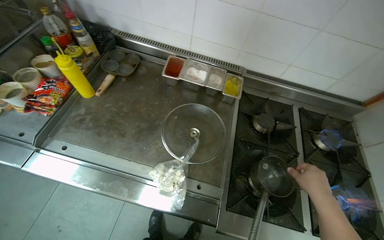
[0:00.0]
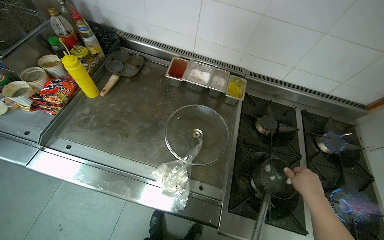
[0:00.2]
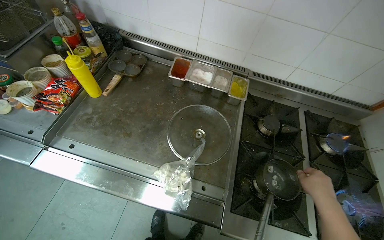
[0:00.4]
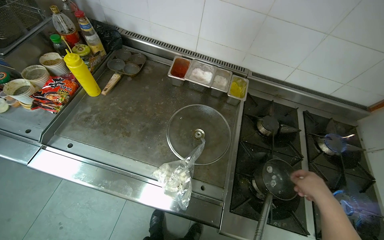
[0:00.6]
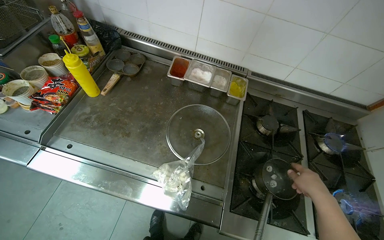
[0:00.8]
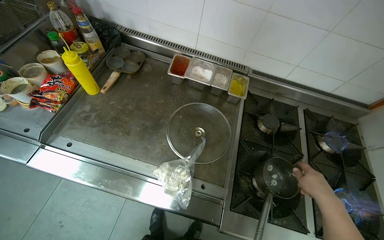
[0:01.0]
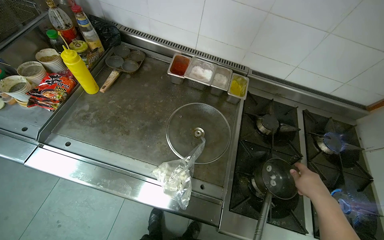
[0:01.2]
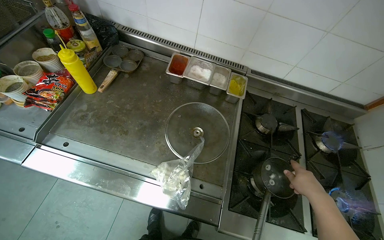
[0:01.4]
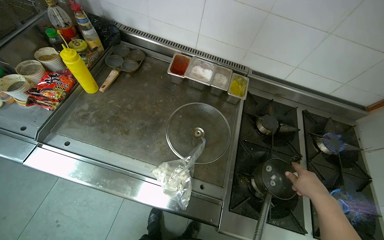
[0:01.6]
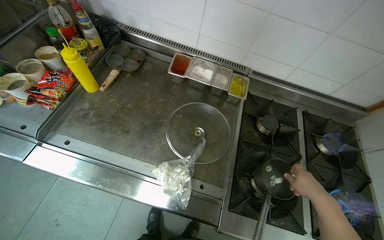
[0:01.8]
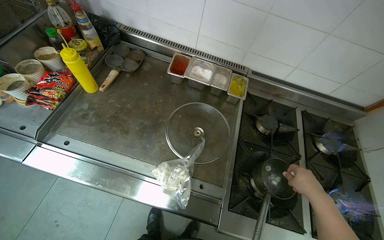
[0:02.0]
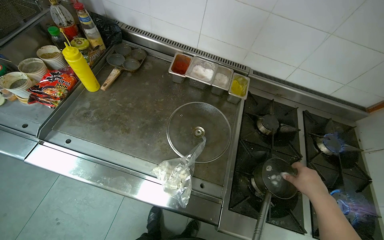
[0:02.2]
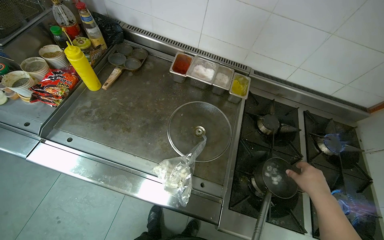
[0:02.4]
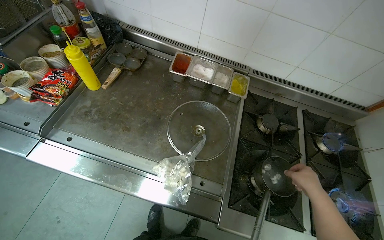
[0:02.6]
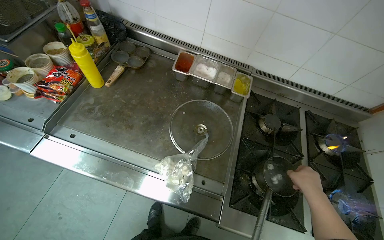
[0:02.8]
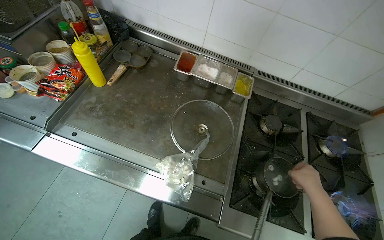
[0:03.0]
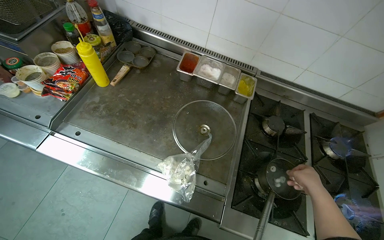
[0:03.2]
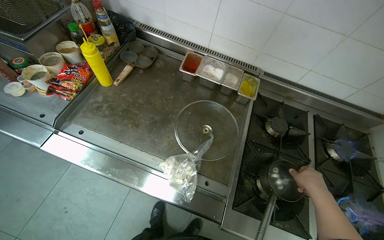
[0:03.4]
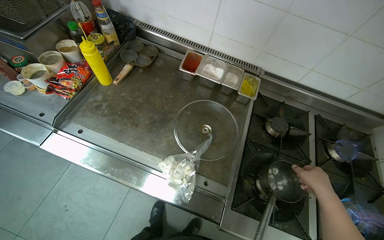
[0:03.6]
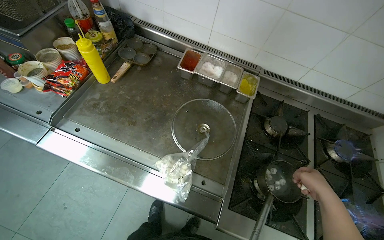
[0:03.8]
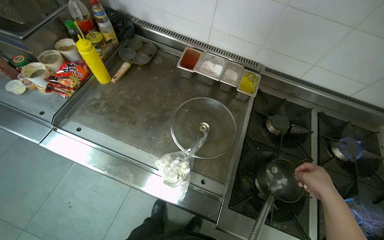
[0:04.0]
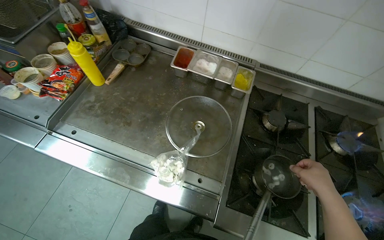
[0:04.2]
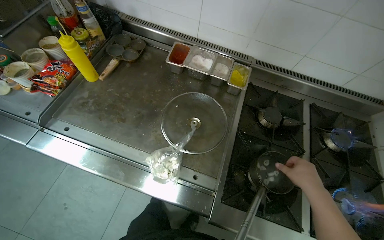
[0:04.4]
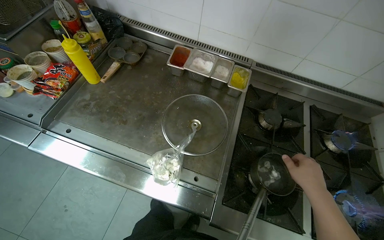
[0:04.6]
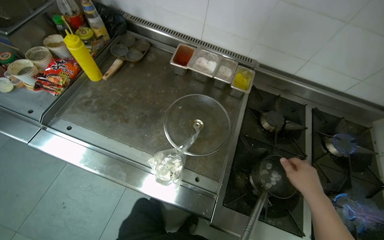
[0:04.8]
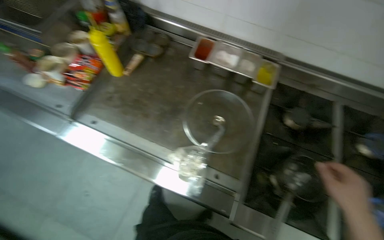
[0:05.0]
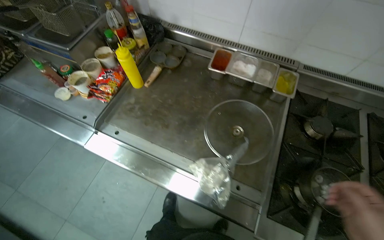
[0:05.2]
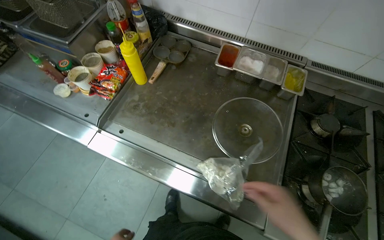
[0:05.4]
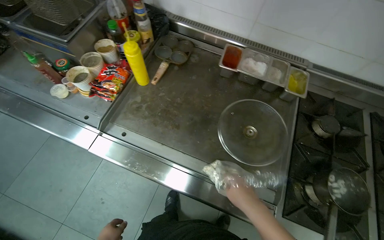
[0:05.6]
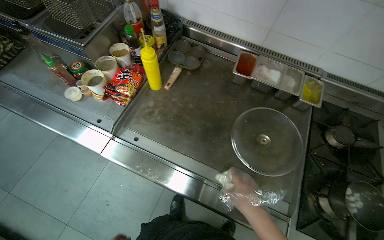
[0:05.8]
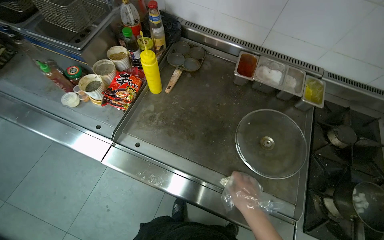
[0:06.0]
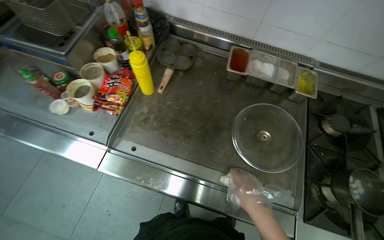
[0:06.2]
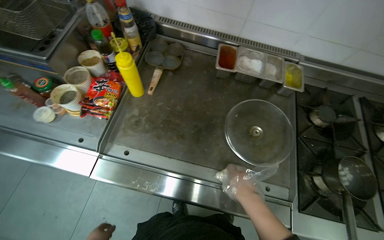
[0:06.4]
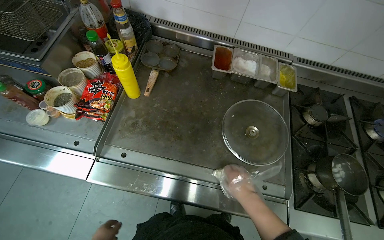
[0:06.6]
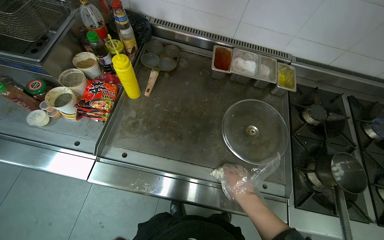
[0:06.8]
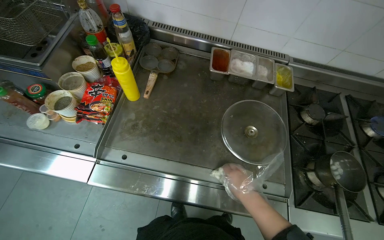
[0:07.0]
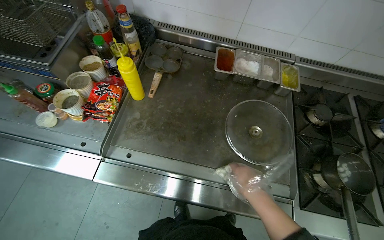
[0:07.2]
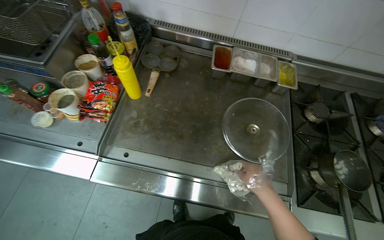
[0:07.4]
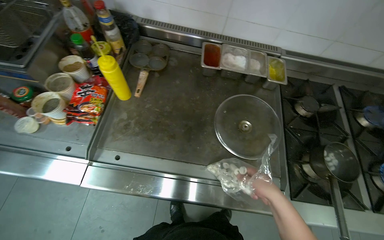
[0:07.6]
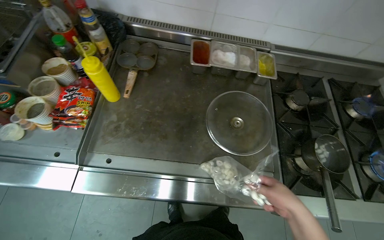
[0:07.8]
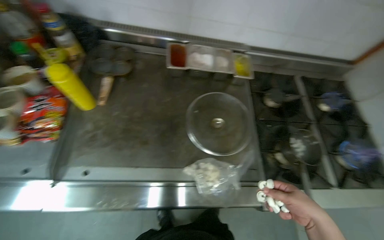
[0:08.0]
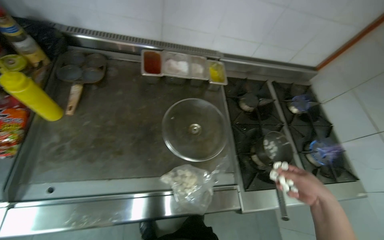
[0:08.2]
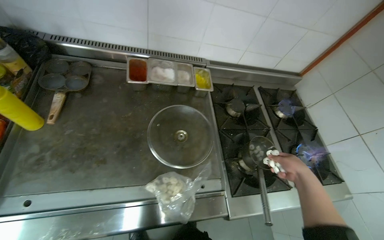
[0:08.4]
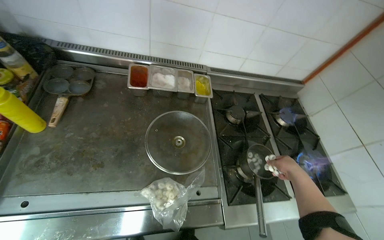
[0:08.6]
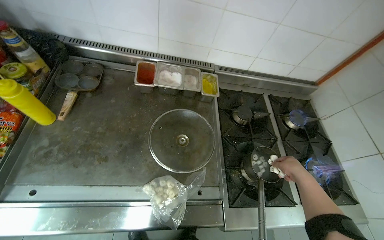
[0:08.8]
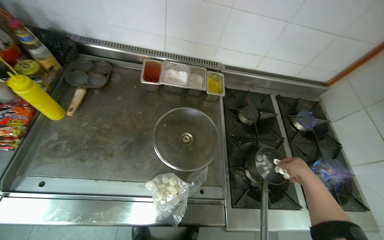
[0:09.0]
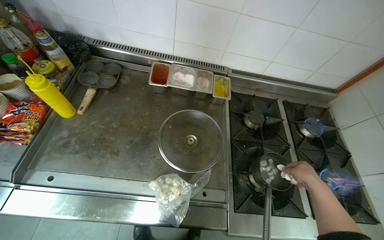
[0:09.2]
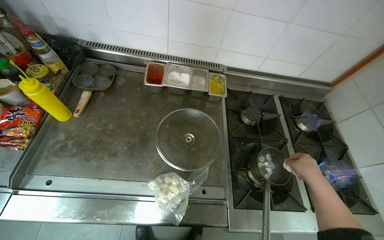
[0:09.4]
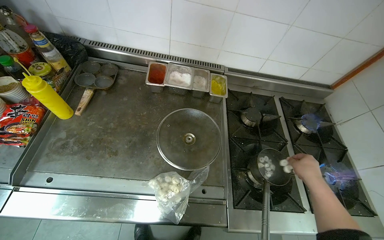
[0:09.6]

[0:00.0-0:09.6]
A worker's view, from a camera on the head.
Job: cooking food.
The whole recording: Cooking items in pot. The worker places a pot on the stove, turns on the burner, and adds small items from a bag into the pot.
0:03.2 to 0:04.8: The right hand shifts some 10 cm nearer to the camera.
0:06.4 to 0:08.0: The right hand heads to the right and nearer to the camera, covering approximately 20 cm.
0:08.0 to 0:09.6: The right hand heads to the right, farther from the camera and up the picture, covering about 30 cm.

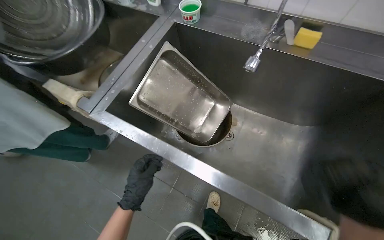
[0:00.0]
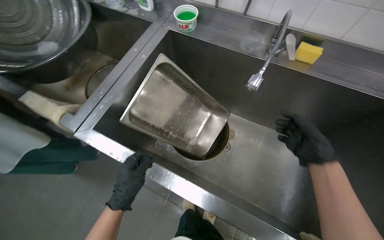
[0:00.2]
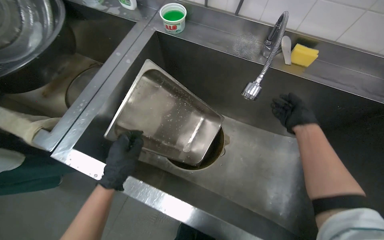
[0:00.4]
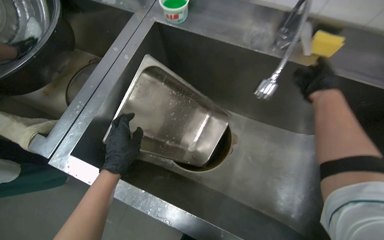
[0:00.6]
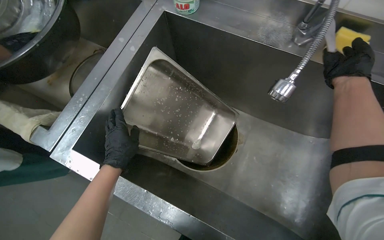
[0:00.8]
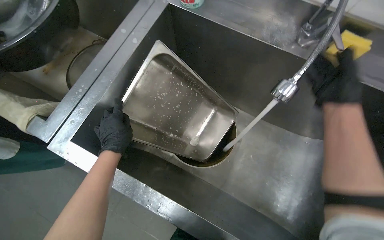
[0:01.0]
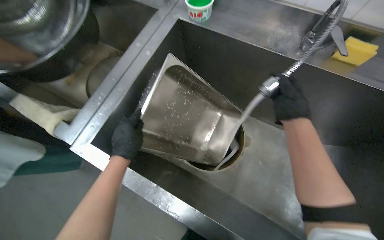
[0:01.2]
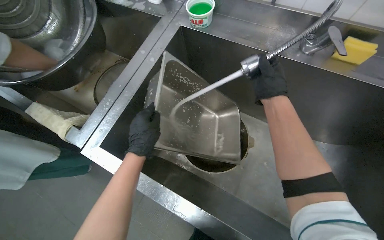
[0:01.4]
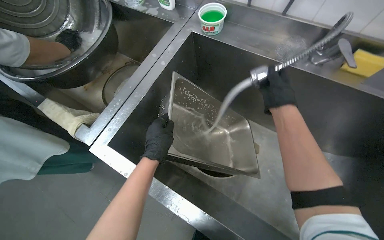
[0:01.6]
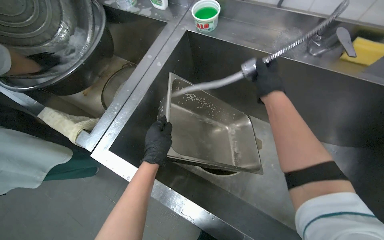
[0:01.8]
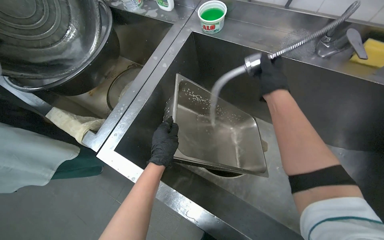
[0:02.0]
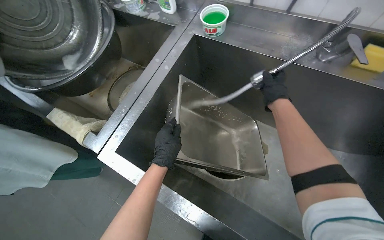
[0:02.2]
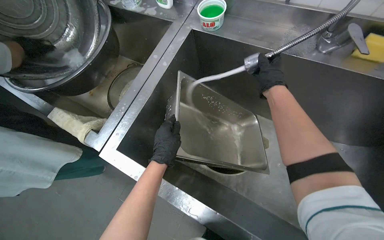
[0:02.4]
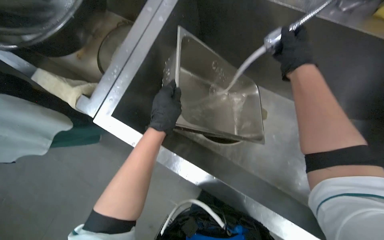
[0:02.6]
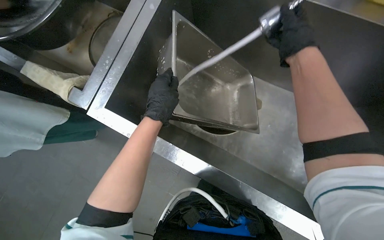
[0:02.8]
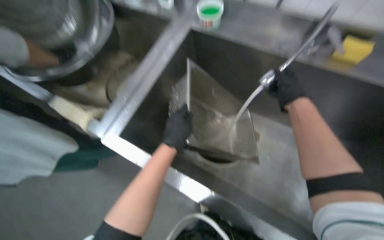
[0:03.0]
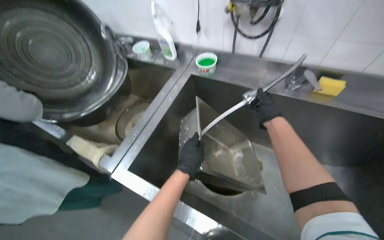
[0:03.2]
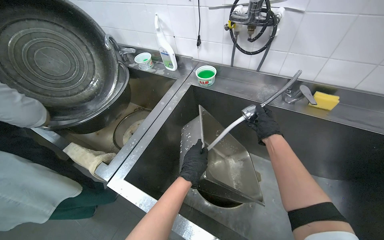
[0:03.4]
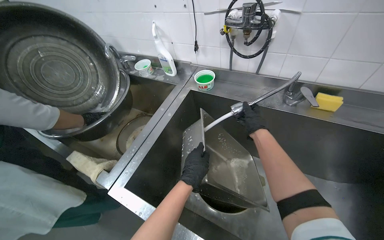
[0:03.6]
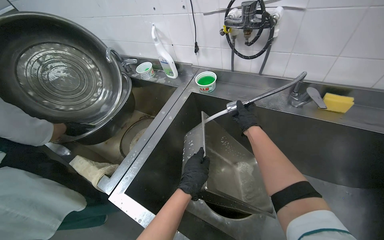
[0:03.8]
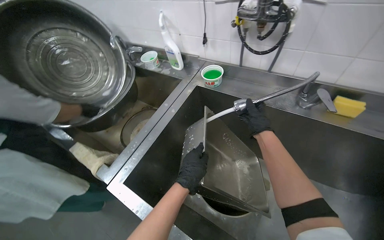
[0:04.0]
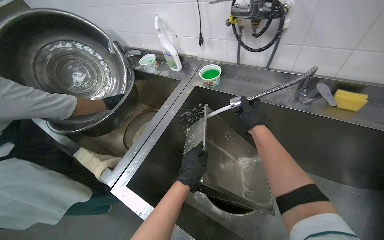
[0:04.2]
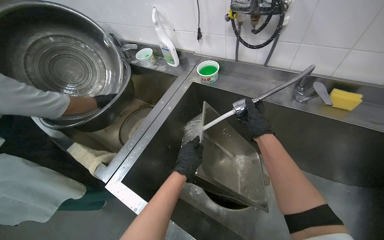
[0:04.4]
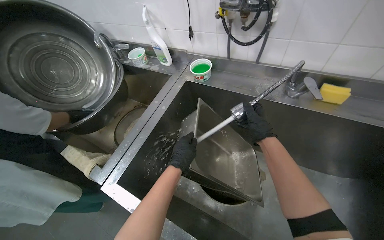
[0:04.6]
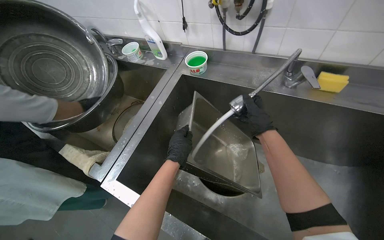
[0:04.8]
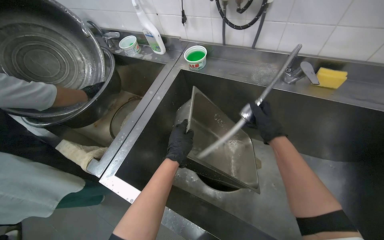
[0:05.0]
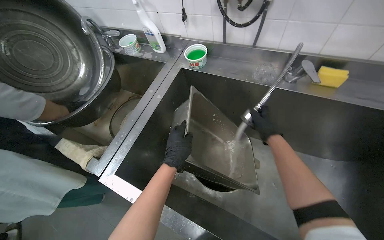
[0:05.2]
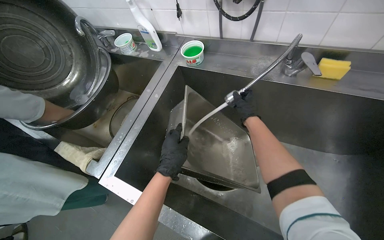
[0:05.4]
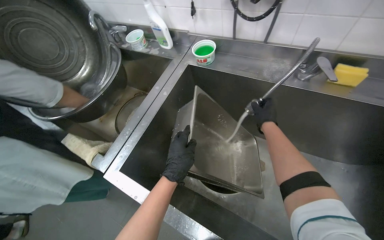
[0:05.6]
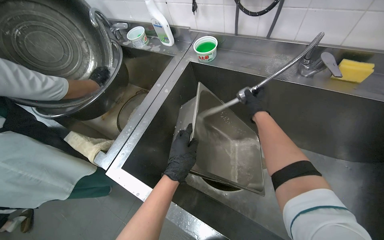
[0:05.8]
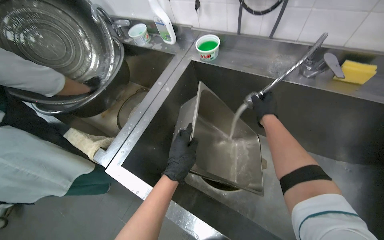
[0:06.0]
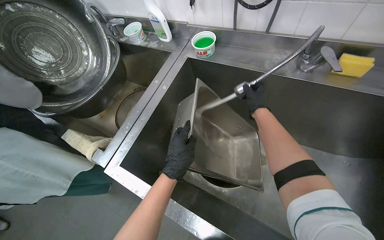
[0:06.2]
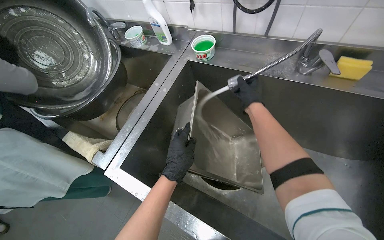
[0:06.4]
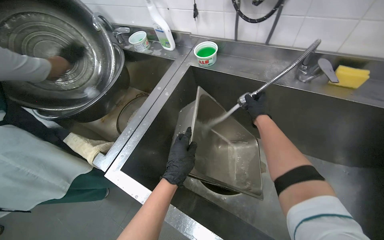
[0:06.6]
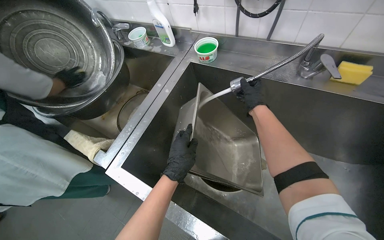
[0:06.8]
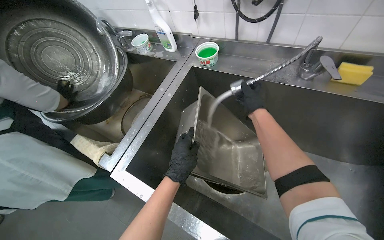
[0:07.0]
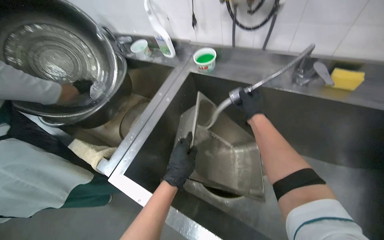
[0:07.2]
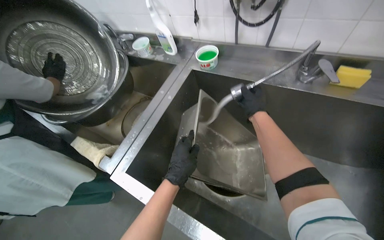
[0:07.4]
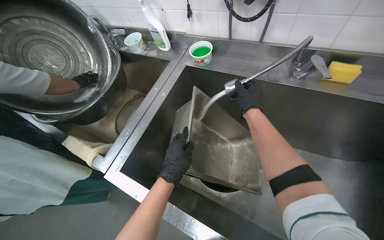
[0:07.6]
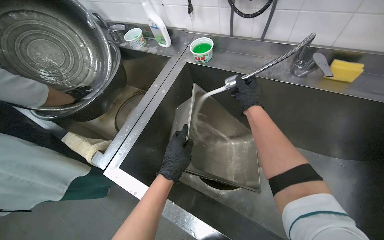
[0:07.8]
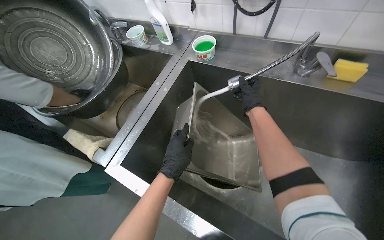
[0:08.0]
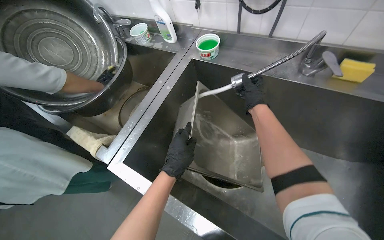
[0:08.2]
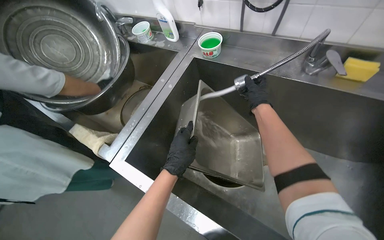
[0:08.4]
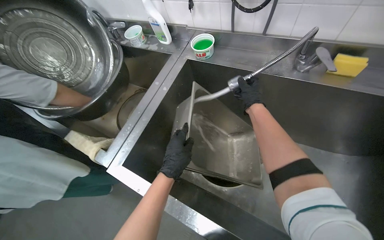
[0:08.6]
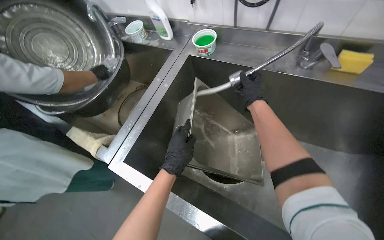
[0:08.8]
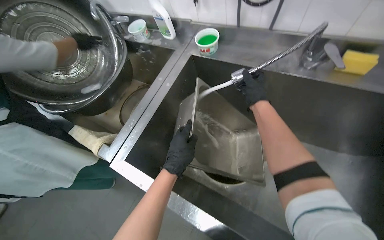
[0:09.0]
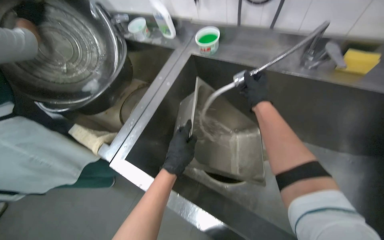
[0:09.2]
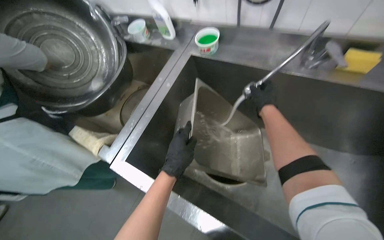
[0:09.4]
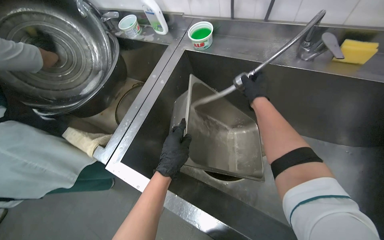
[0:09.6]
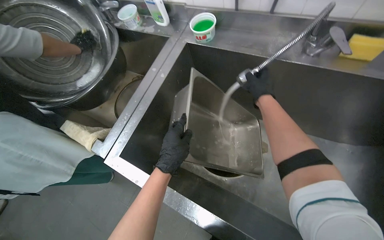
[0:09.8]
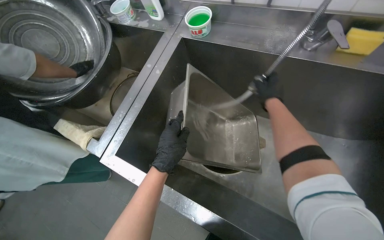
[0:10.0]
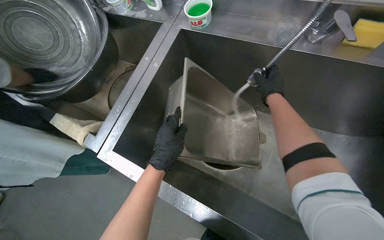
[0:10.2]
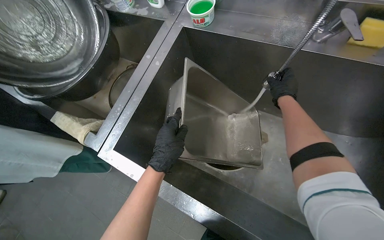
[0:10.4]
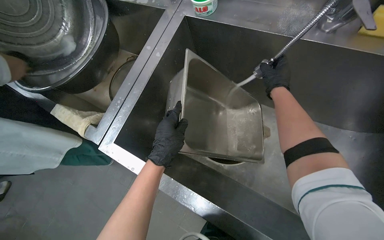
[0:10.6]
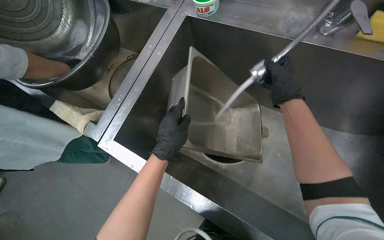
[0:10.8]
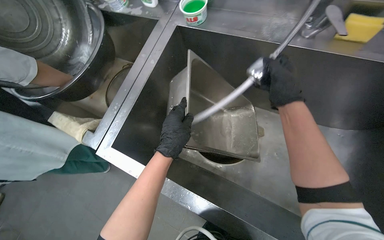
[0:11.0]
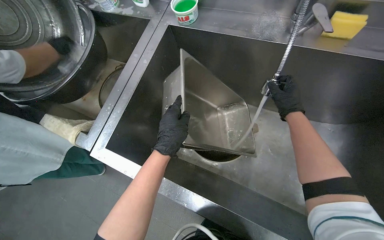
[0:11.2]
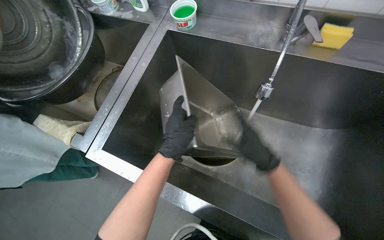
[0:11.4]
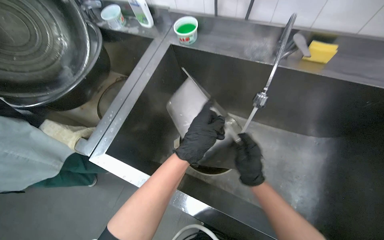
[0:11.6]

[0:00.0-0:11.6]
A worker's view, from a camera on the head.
Job: cleaning kitchen.
The whole recording: Rinsing metal pan in sink. The worker rinses a metal pan using a spray nozzle in the sink.
0:00.0 to 0:01.4: The left hand goes about 30 cm up the picture.
0:01.4 to 0:02.8: The view tilts roughly 15 degrees downward.
0:02.8 to 0:04.4: The wearer looks some 25 degrees further upward.
0:05.8 to 0:08.8: The hands make small movements and keep their place.
0:08.8 to 0:10.2: The right hand shifts about 10 cm to the right.
0:10.2 to 0:11.6: The right hand is displaced down the picture and nearer to the camera by some 30 cm, while the left hand is displaced to the right by approximately 10 cm.
